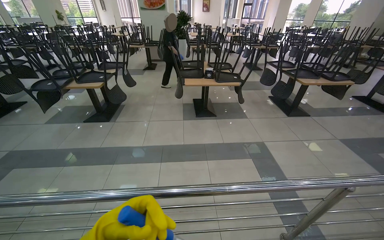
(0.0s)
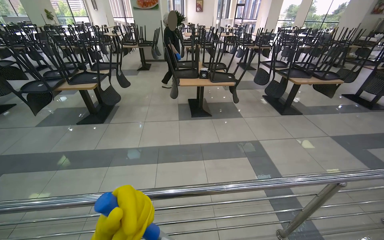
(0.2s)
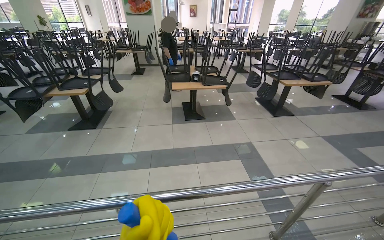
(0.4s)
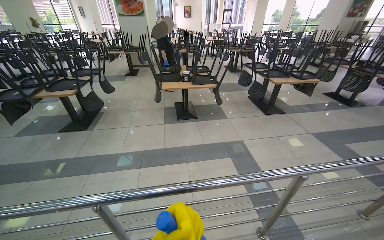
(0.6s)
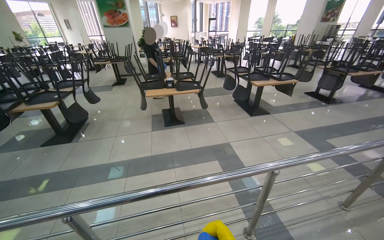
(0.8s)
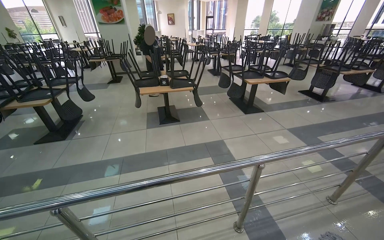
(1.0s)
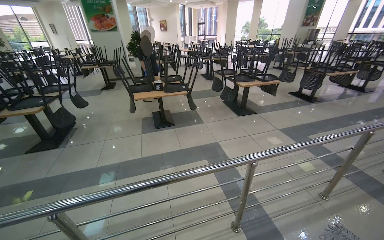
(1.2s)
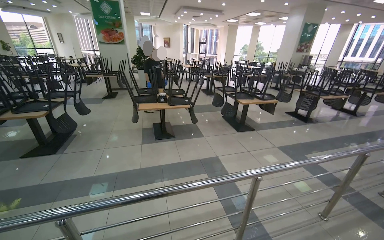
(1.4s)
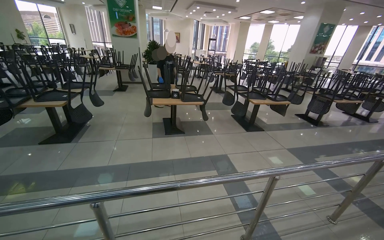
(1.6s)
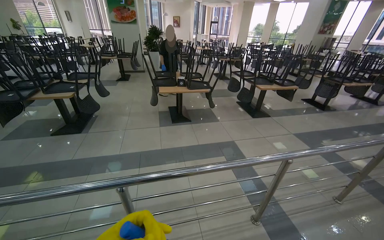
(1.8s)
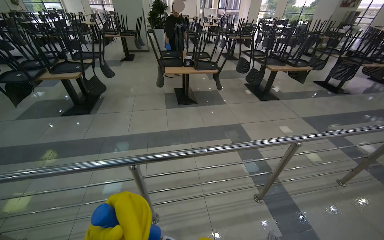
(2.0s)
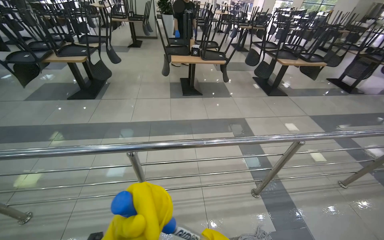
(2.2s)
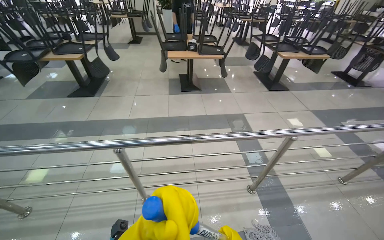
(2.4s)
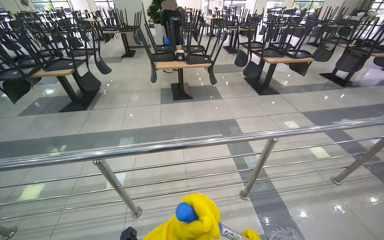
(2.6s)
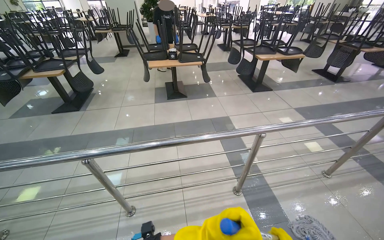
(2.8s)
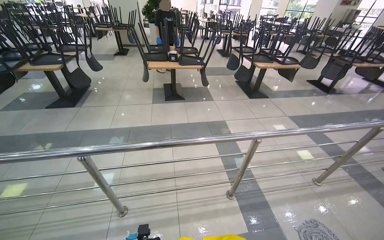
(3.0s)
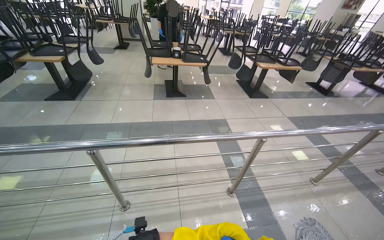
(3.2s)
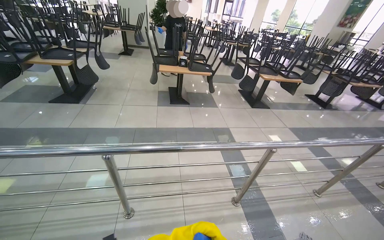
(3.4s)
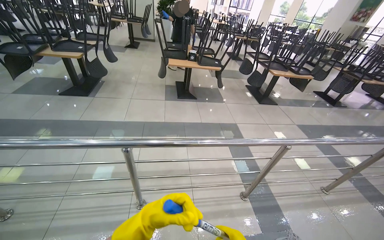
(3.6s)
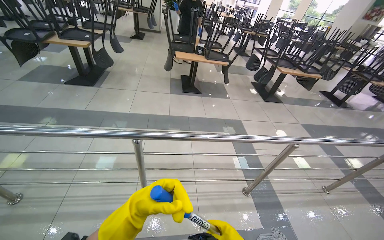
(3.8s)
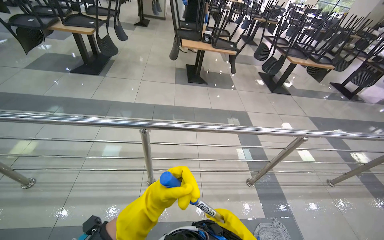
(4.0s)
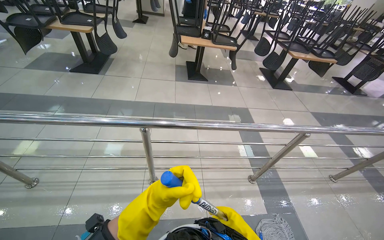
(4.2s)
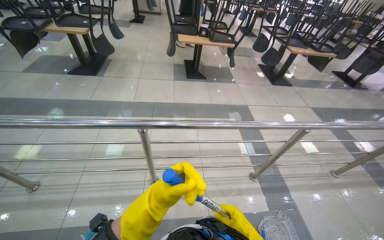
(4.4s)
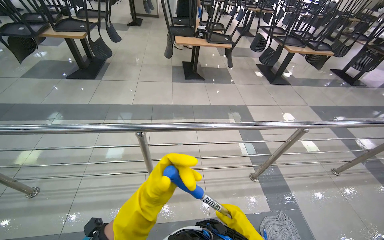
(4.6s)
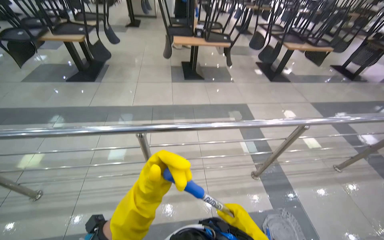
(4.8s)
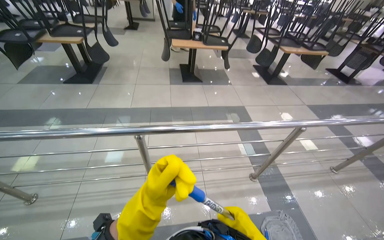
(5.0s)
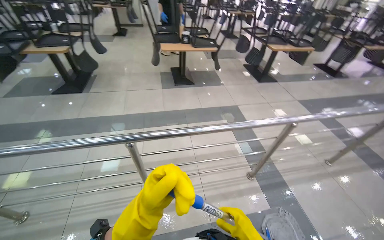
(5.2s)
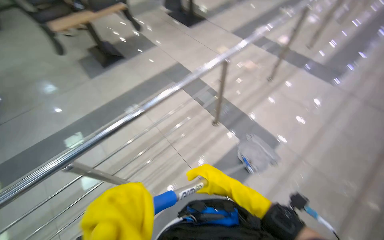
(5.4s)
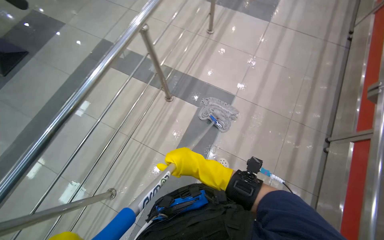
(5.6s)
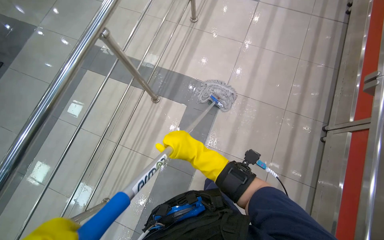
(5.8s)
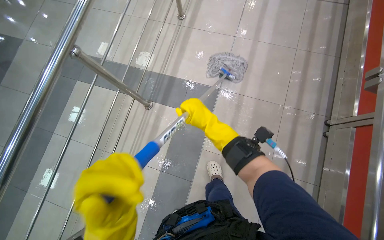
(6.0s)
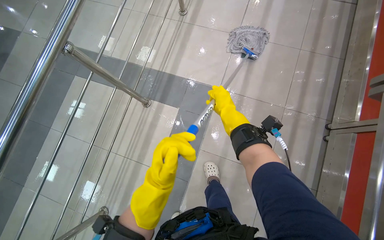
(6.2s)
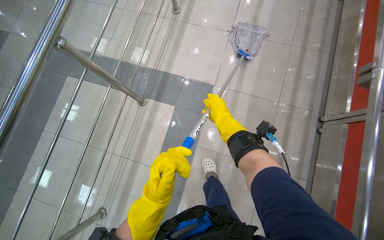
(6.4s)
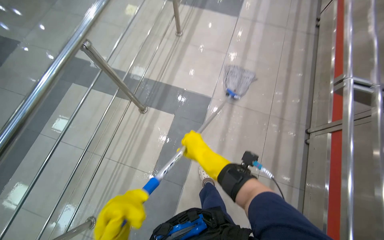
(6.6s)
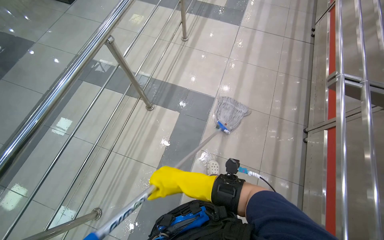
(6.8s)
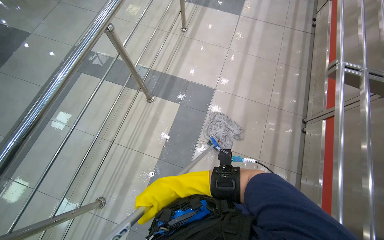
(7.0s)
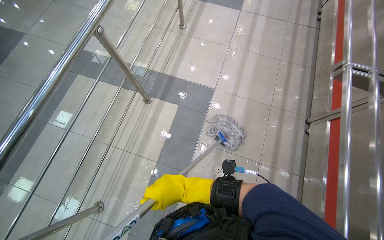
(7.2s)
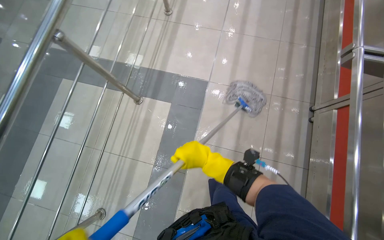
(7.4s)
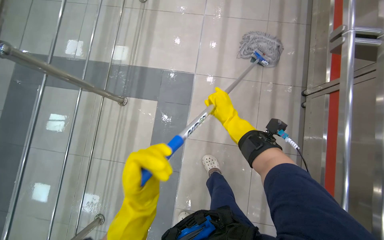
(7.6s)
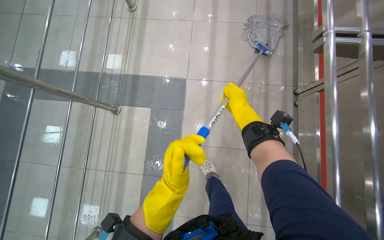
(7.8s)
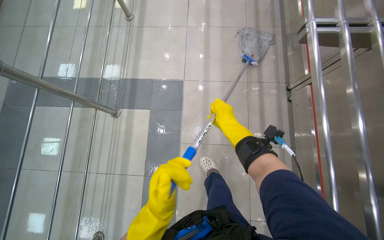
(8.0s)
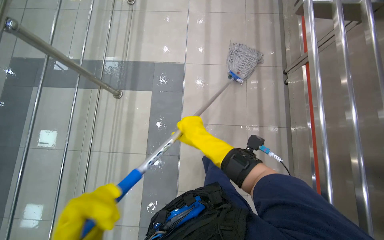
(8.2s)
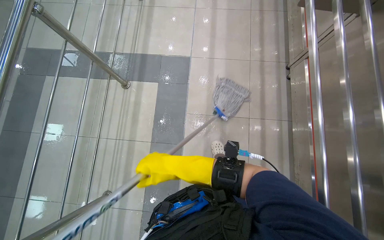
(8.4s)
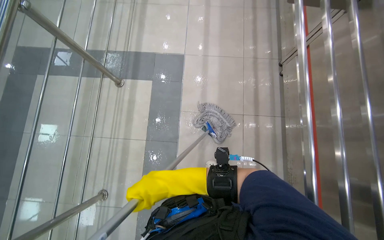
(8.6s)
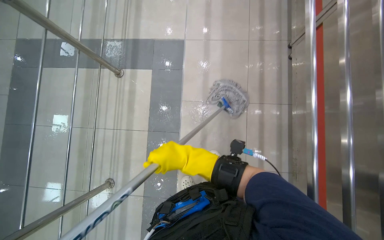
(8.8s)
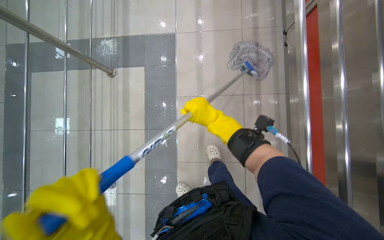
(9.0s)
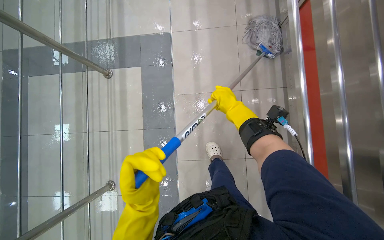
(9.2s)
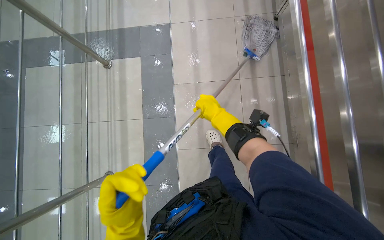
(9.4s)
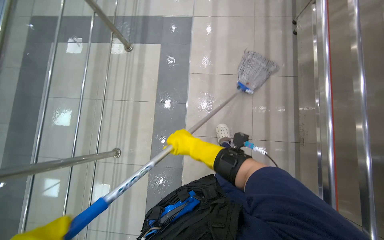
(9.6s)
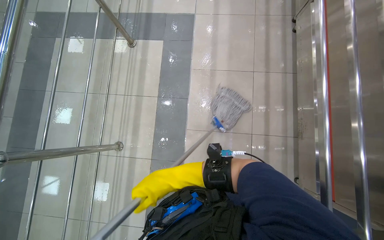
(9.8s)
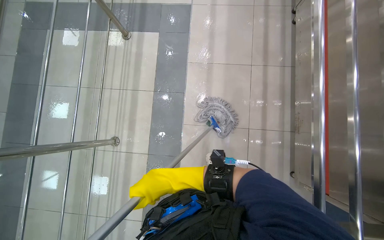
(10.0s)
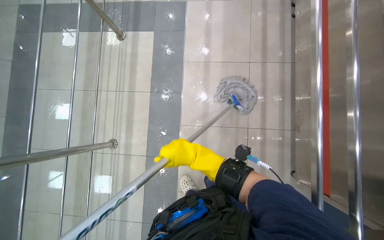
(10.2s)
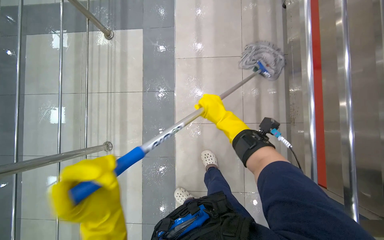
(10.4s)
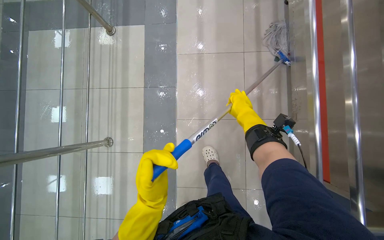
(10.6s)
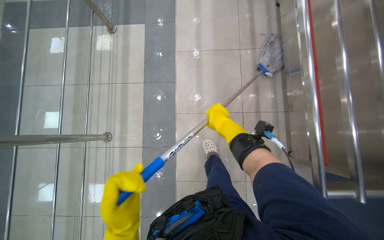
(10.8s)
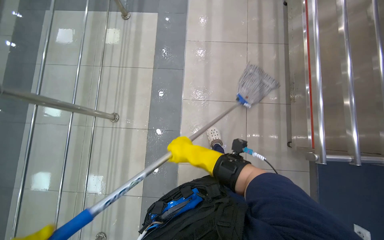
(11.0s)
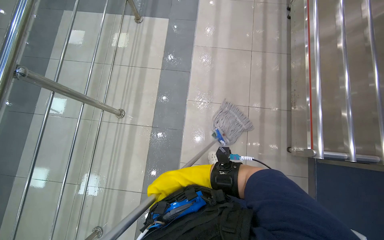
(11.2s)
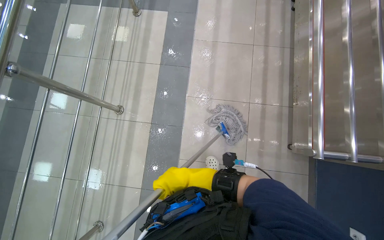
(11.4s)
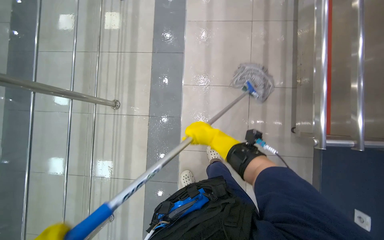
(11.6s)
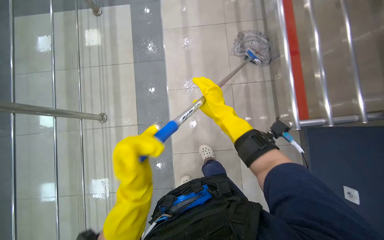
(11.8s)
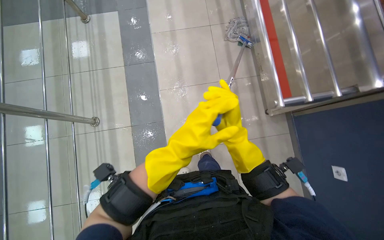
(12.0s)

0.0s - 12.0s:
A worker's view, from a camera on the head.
Job: mopping floor.
The whole recording: Mopping cafeteria floor. The worker mops the tiled floor of the cafeteria with a string mop.
1.6s - 3.0s: The wearer looks approximately 10 degrees further downward.
4.4s - 6.0s: The head travels approximately 50 cm. The wearer looks some 55 degrees further to the right. The camera pitches downward, by roughly 25 degrees.
6.0s - 7.6s: The wearer looks about 15 degrees further downward. The right hand heads to the right, covering about 25 cm, and goes down the picture and returns, approximately 25 cm each way.
7.6s - 9.0s: The right hand moves roughly 30 cm down the picture and comes back.
9.0s - 10.4s: The right hand swings left and right, roughly 20 cm each way, with 2 reversals.
10.4s - 12.0s: The camera is carried approximately 40 cm.

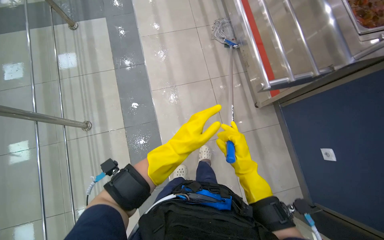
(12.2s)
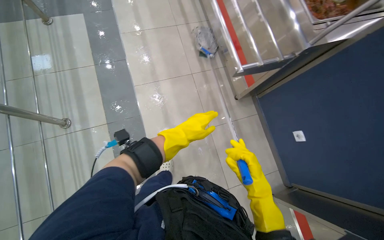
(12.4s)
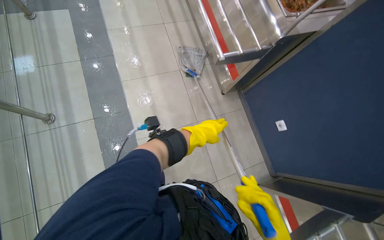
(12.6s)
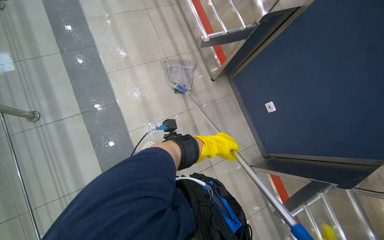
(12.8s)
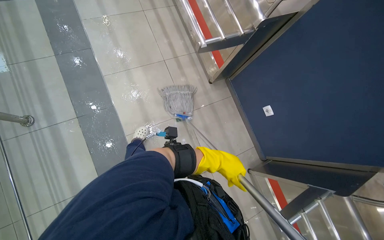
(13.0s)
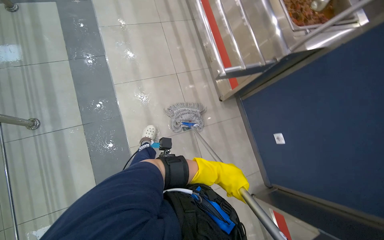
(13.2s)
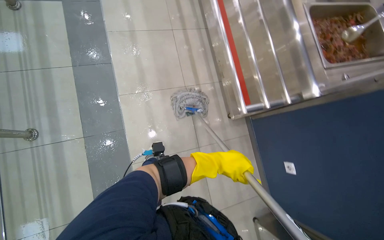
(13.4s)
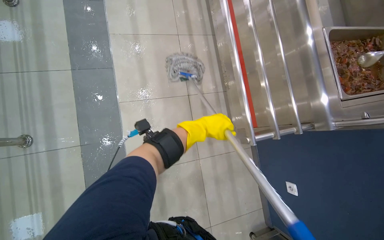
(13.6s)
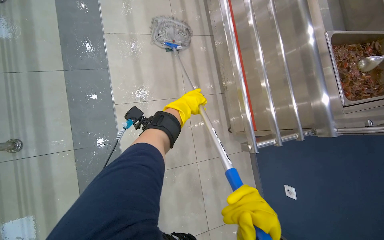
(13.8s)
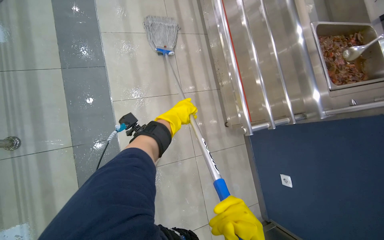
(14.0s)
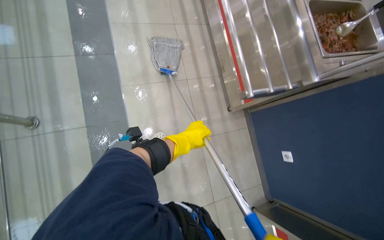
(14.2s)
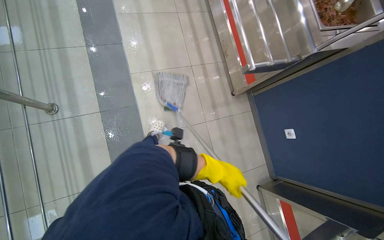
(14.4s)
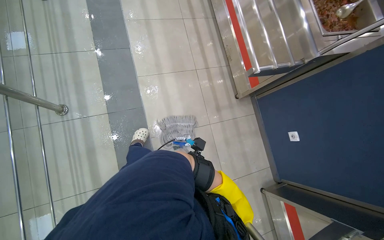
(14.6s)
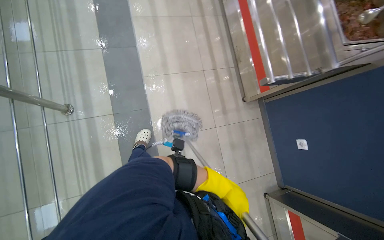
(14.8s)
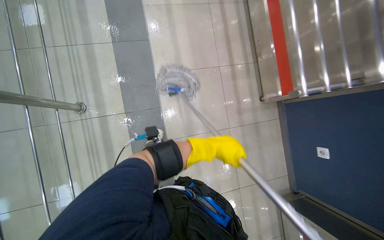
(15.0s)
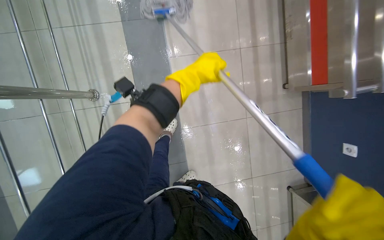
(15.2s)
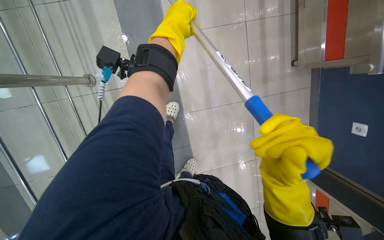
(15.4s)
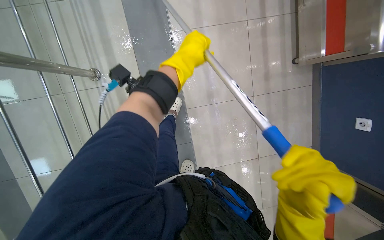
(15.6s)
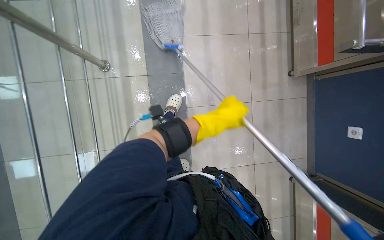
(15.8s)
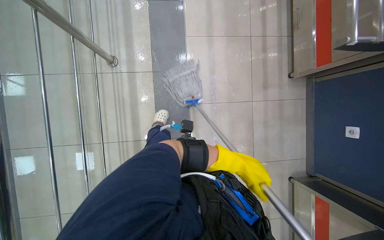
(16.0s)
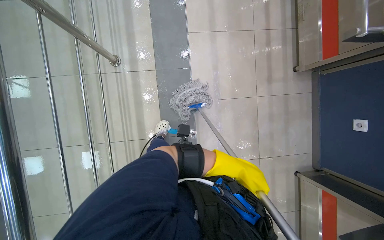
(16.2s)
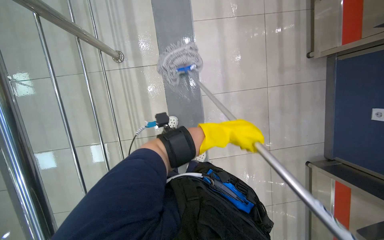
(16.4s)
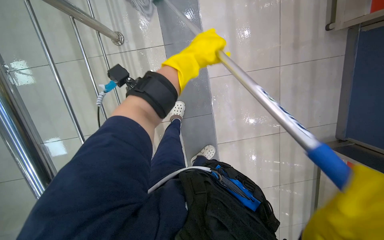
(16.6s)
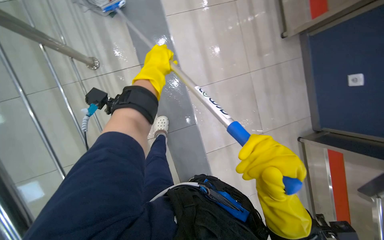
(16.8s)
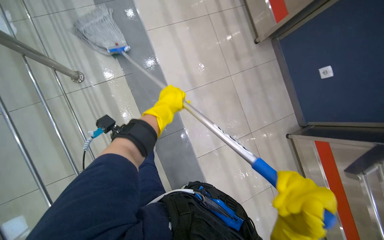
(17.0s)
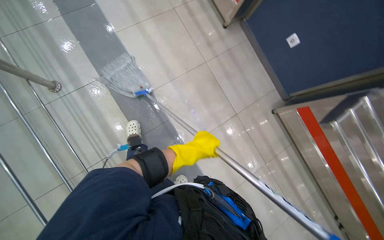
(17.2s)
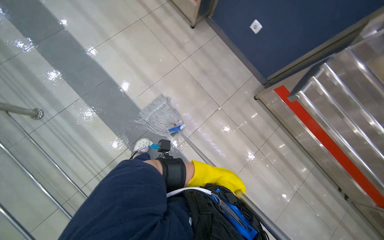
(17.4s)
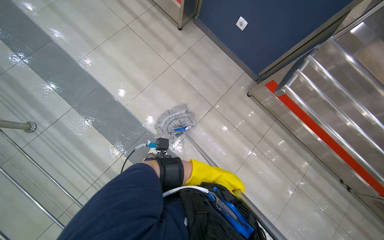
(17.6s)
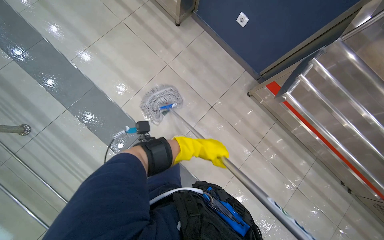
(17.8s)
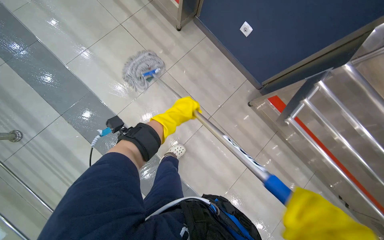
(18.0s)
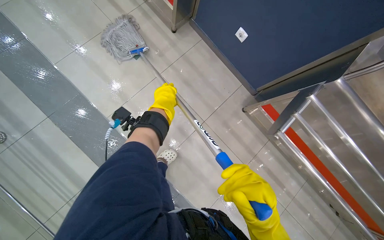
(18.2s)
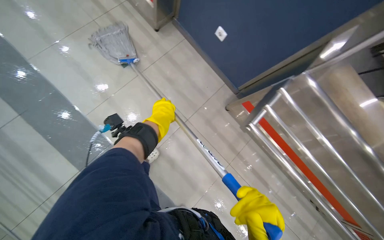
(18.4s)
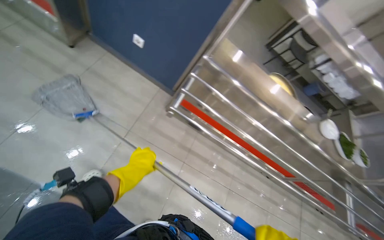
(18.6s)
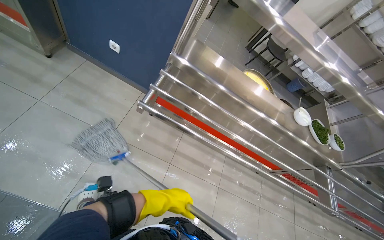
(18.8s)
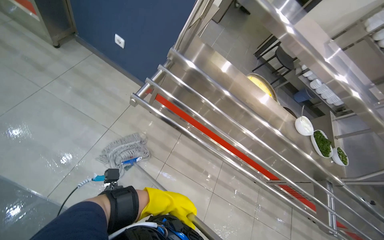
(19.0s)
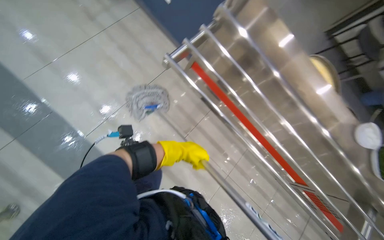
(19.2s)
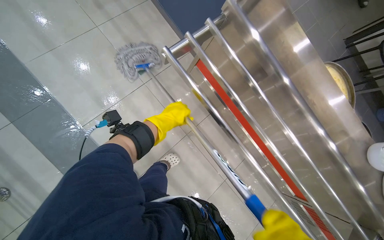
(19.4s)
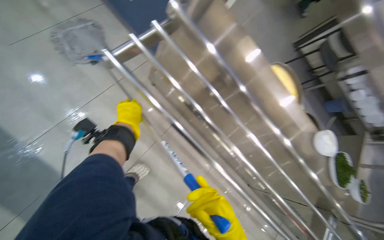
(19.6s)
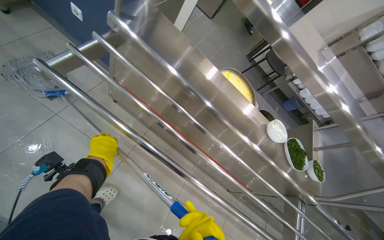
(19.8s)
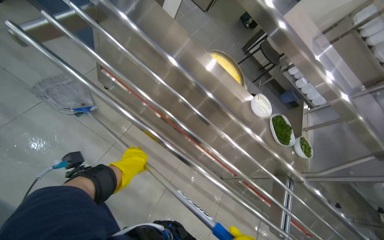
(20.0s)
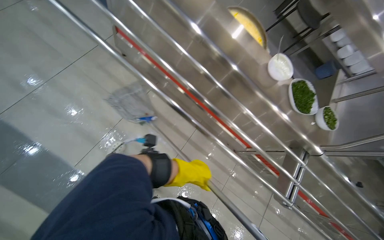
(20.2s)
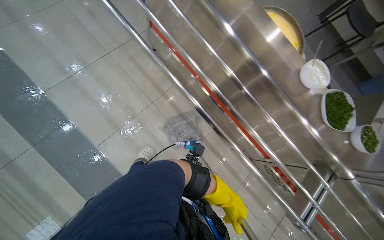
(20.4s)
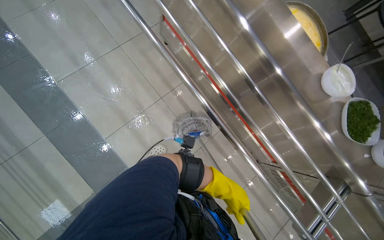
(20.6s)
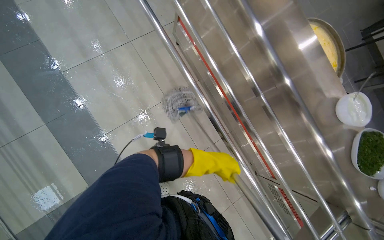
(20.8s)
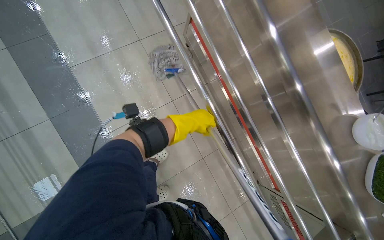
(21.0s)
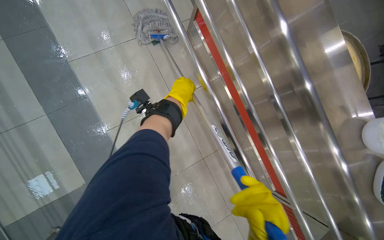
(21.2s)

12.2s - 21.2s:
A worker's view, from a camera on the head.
Job: mopping floor.
The whole recording: Mopping cafeteria floor. The worker mops the tiled floor of the cafeteria with a string mop.
12.2s - 13.8s: The left hand shifts some 50 cm up the picture and farther from the camera.
13.8s - 15.2s: The view tips downward by roughly 15 degrees. The left hand reaches some 70 cm down the picture, then returns.
15.2s - 16.6s: The left hand goes up and down the picture, approximately 40 cm each way, reversing 2 times.
16.6s - 18.2s: The head travels roughly 50 cm. The head turns to the right by some 40 degrees. The wearer looks approximately 15 degrees further upward.
19.8s - 21.2s: The head rotates approximately 30 degrees to the left.
